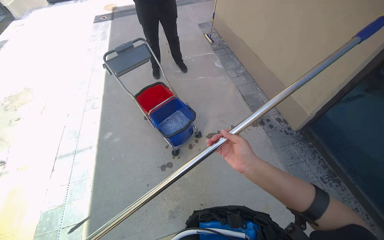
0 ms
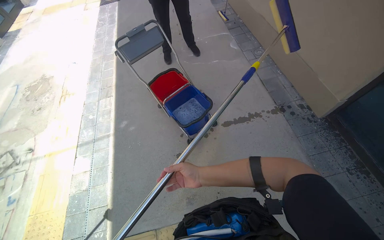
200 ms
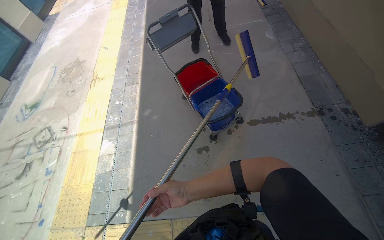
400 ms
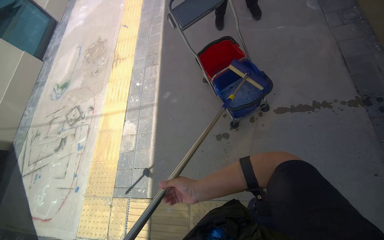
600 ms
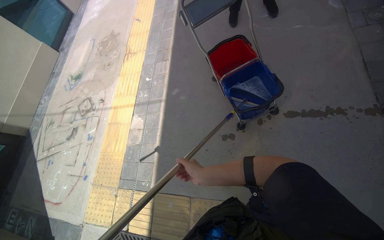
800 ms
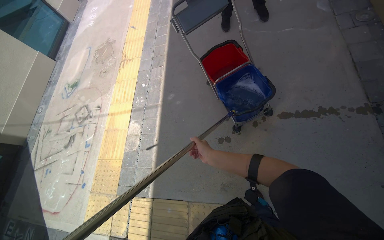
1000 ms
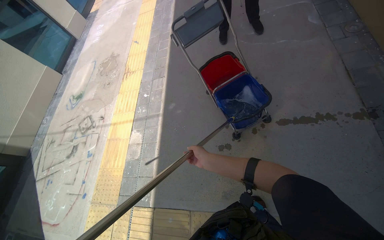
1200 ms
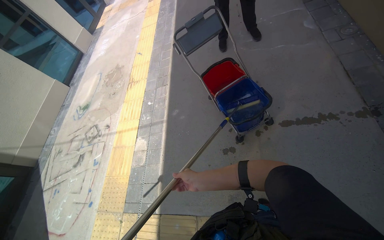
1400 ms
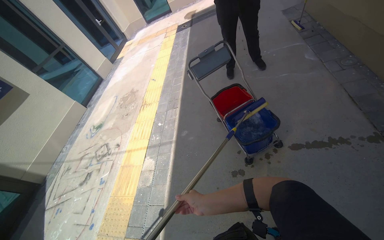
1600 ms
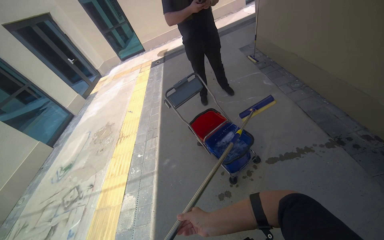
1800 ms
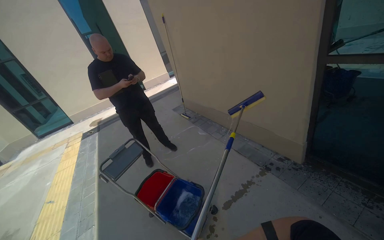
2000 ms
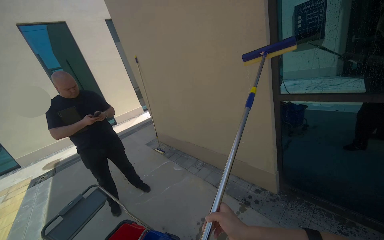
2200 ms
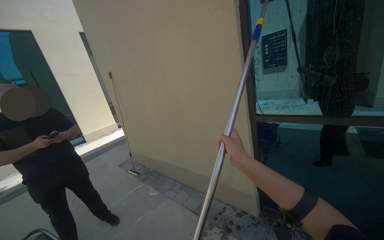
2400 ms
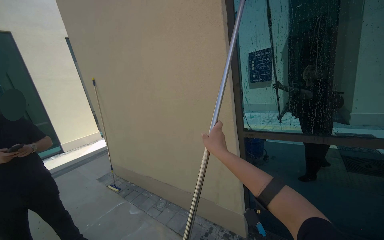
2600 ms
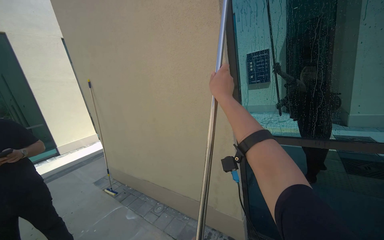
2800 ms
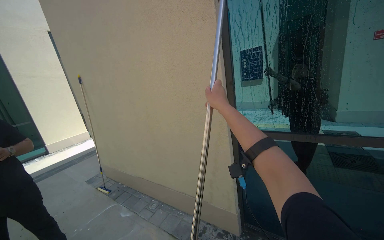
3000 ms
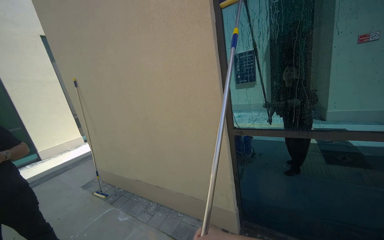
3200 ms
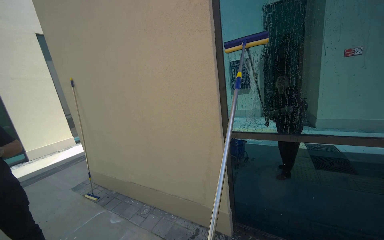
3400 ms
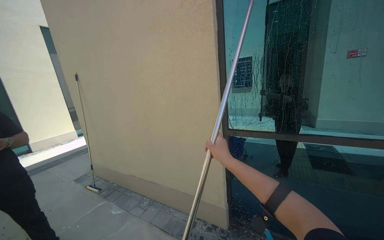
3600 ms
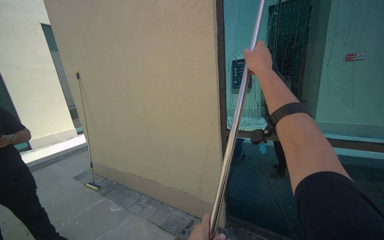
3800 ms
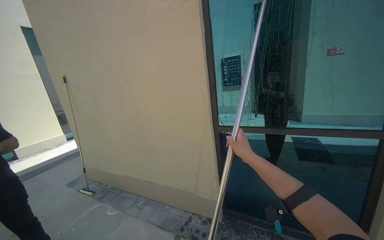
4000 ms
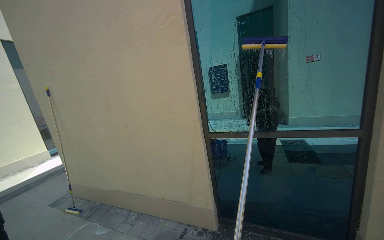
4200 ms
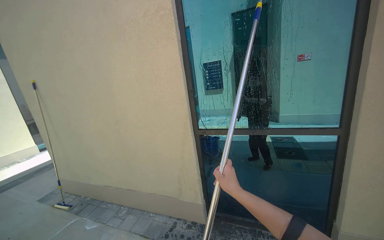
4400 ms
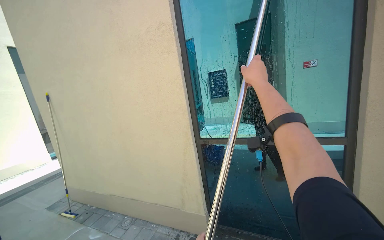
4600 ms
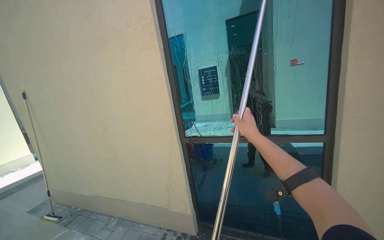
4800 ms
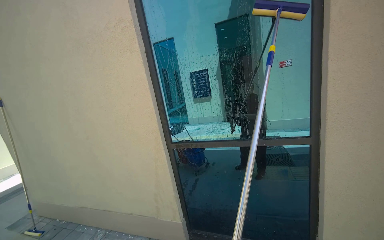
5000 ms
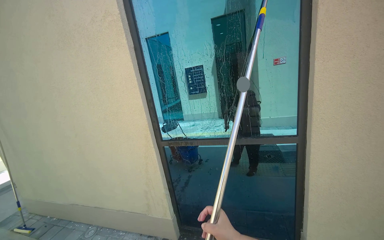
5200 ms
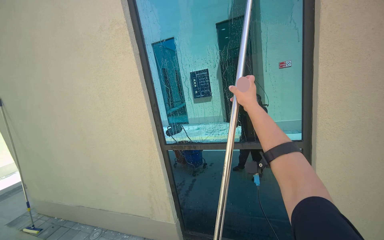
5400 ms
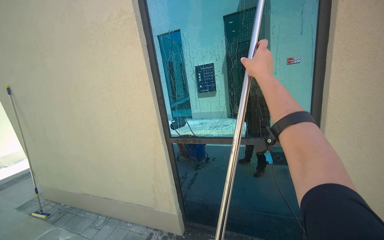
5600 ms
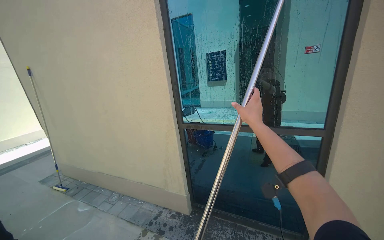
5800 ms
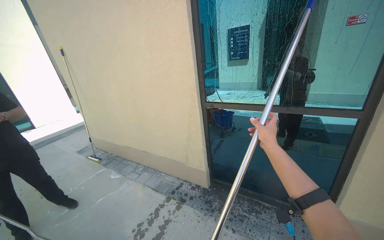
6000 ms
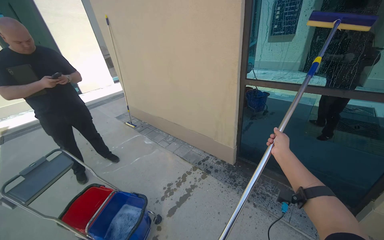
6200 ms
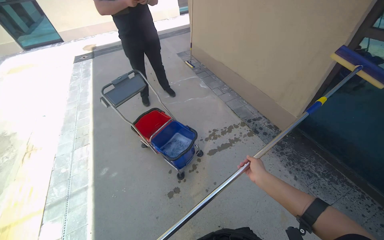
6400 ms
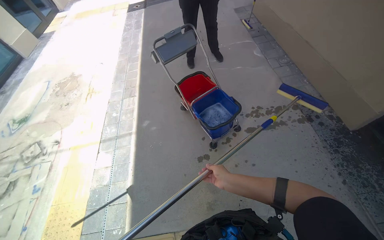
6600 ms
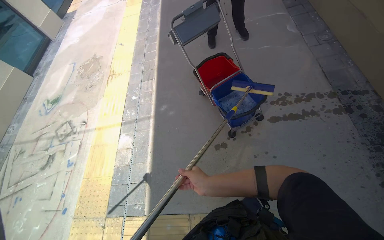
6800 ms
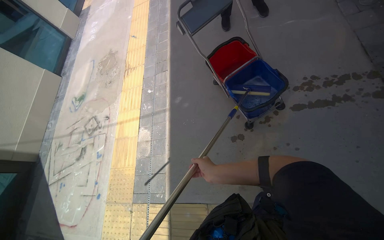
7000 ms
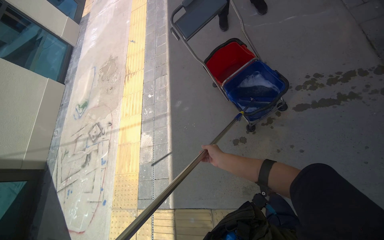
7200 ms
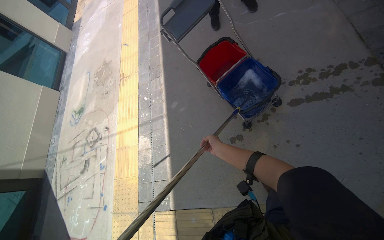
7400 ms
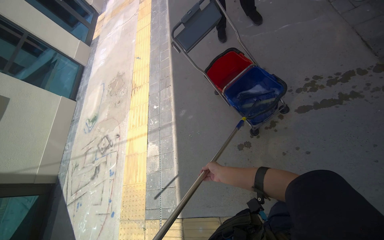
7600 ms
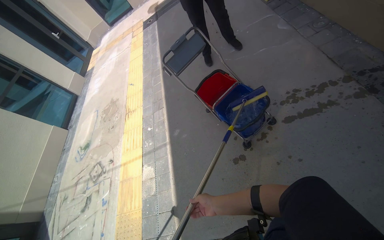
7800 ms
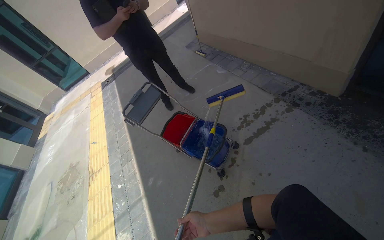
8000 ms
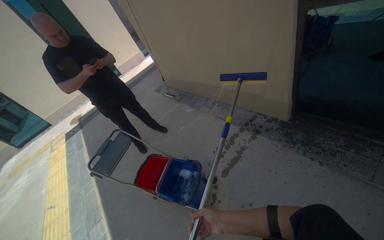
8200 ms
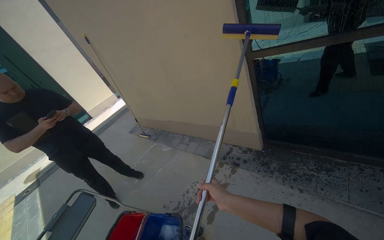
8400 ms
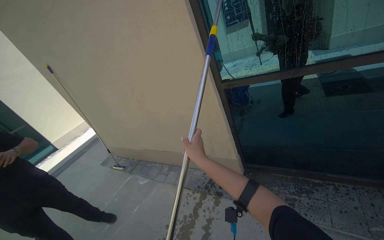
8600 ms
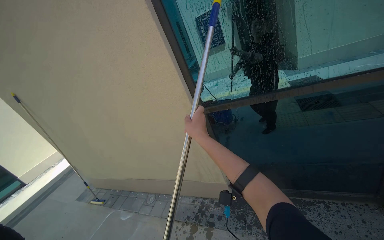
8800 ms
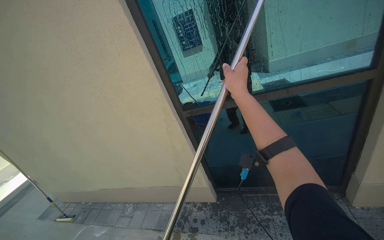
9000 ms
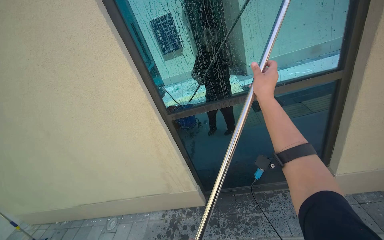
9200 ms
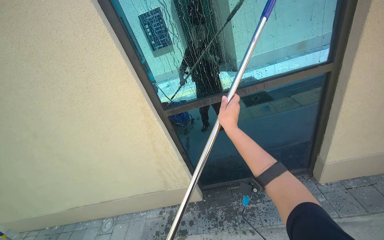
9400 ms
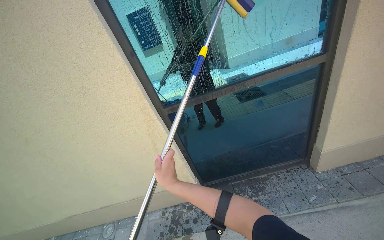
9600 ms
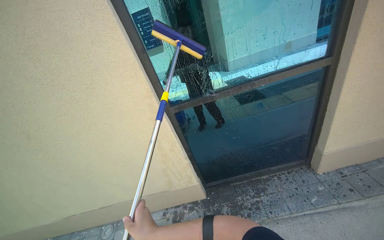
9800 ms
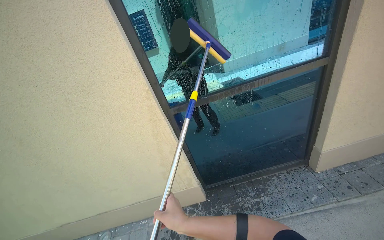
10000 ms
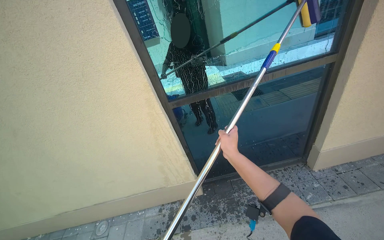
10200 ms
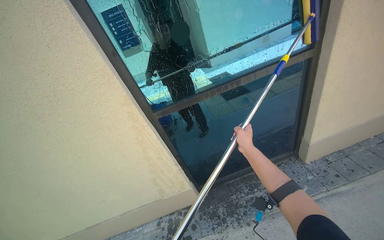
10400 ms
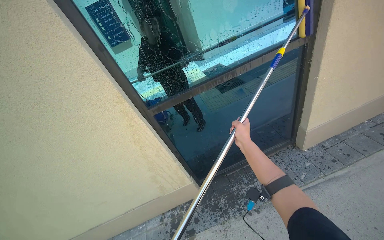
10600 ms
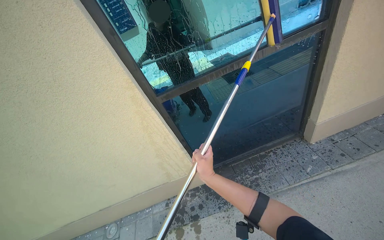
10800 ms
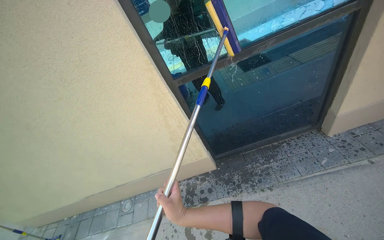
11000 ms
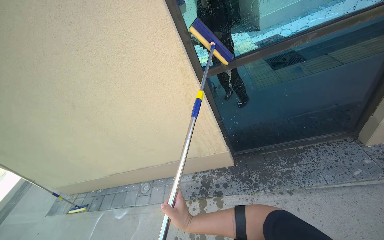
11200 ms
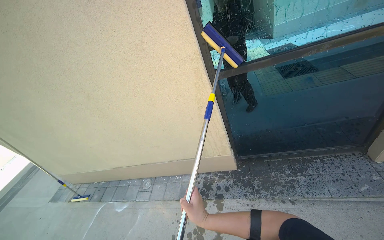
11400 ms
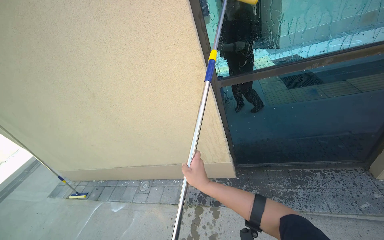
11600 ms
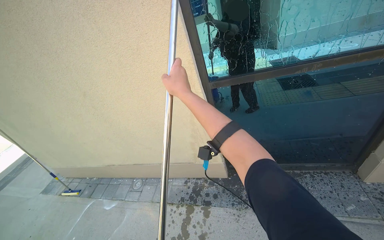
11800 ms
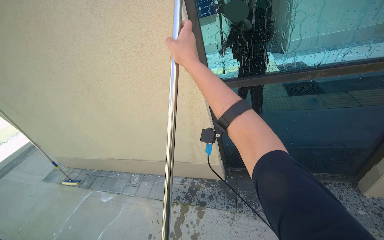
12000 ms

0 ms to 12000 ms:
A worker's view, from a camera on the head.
Job: cleaning windows.
The whole recording: Cleaning building windows. The worker scrubs the building windows with a long-handled squeegee, frequently dipping it into a bucket.
0 ms to 1600 ms: The camera is aimed some 25 degrees further to the left.
1600 ms to 3000 ms: The head turns to the right by approximately 55 degrees. The view tilts approximately 55 degrees upward.
4400 ms to 6000 ms: The right hand travels down the picture by some 30 cm.
6000 ms to 7600 ms: The camera is carried approximately 40 cm. The wearer looks some 65 degrees further to the left. The camera pitches downward, by some 50 degrees.
7600 ms to 9000 ms: The camera is carried approximately 60 cm. The head turns to the right by some 65 degrees. The camera pitches upward, by some 65 degrees.
9000 ms to 10400 ms: The head rotates about 20 degrees to the right. The right hand heads down the picture and farther from the camera, covering approximately 25 cm.
10400 ms to 12000 ms: The head turns to the left by some 25 degrees. The right hand travels to the left and nearer to the camera by some 50 cm.

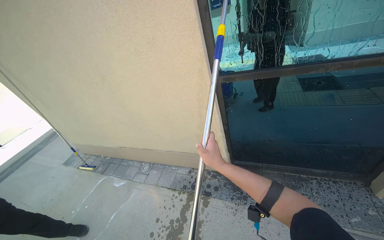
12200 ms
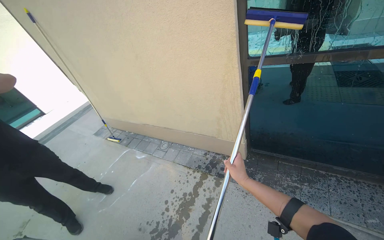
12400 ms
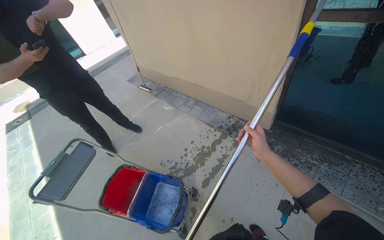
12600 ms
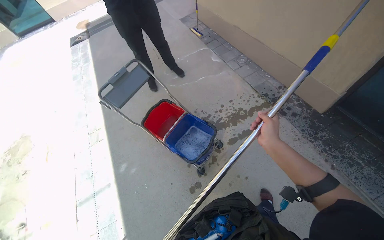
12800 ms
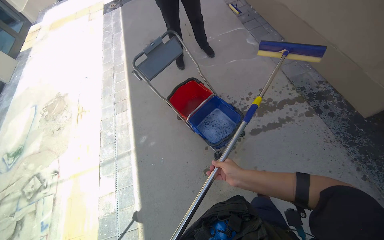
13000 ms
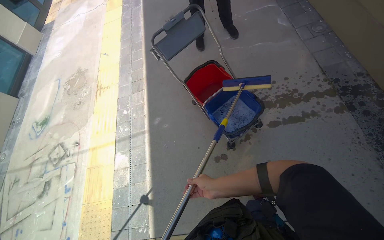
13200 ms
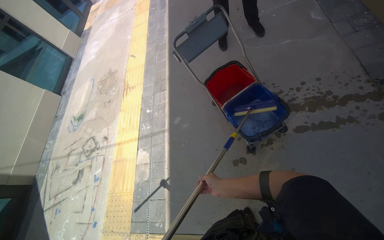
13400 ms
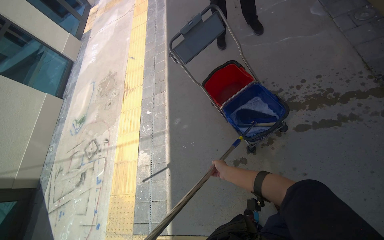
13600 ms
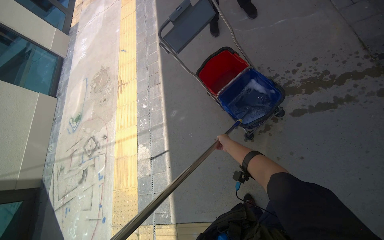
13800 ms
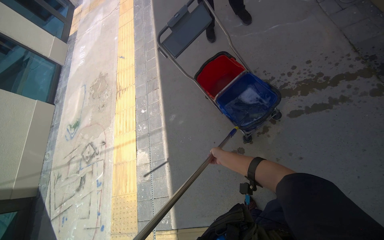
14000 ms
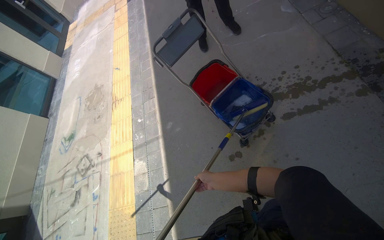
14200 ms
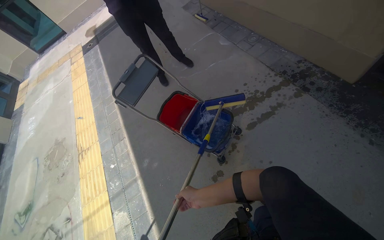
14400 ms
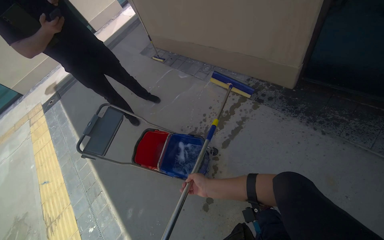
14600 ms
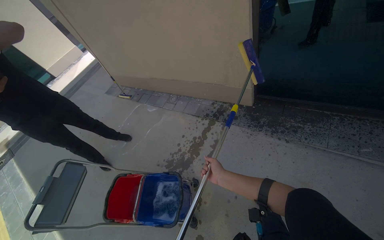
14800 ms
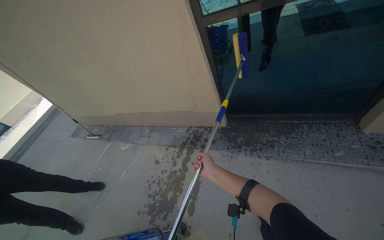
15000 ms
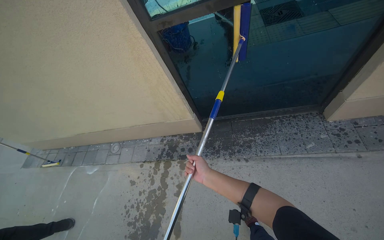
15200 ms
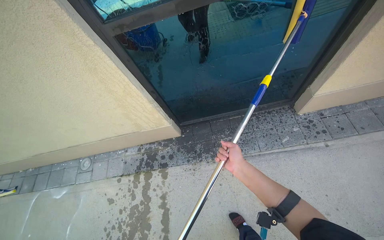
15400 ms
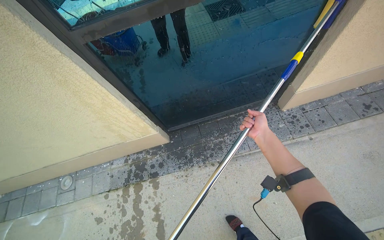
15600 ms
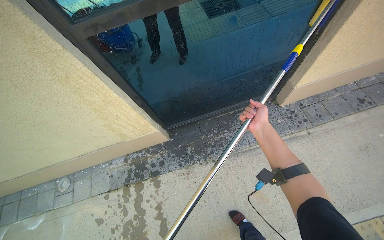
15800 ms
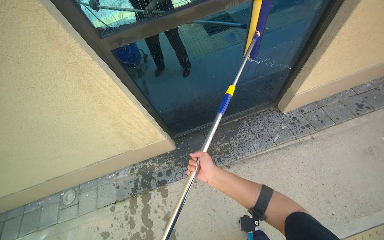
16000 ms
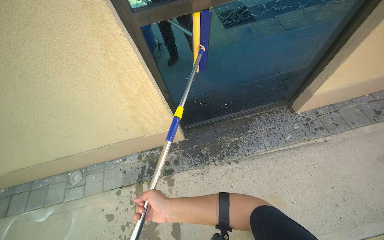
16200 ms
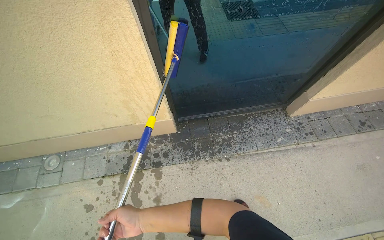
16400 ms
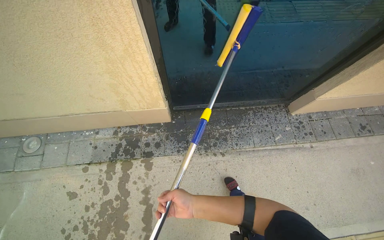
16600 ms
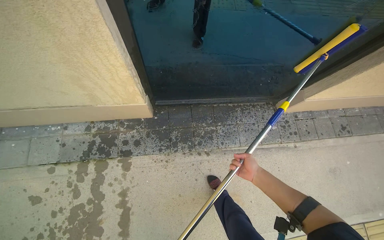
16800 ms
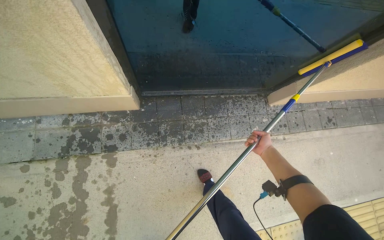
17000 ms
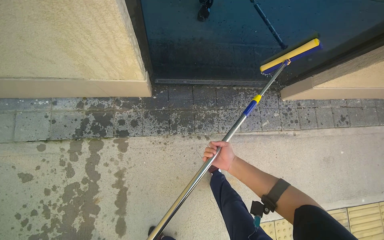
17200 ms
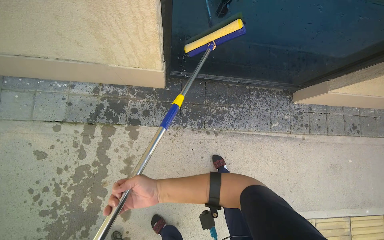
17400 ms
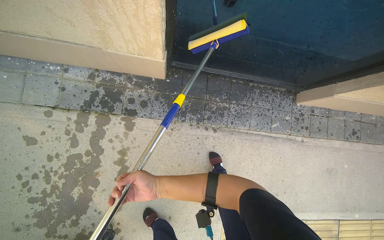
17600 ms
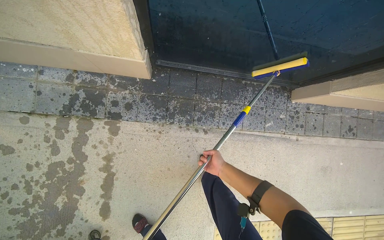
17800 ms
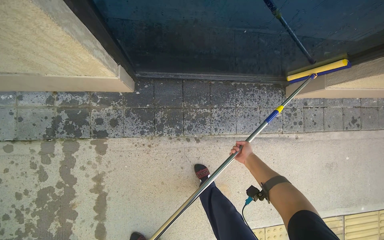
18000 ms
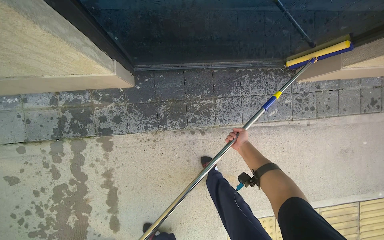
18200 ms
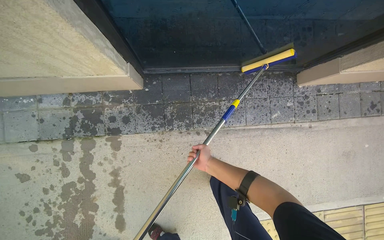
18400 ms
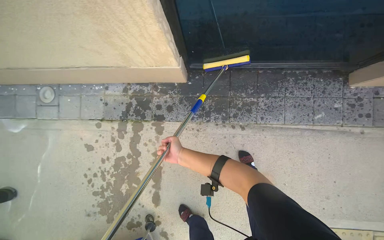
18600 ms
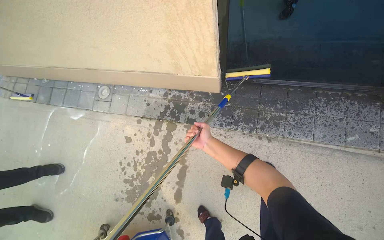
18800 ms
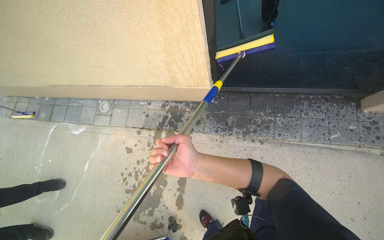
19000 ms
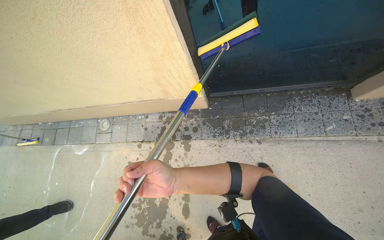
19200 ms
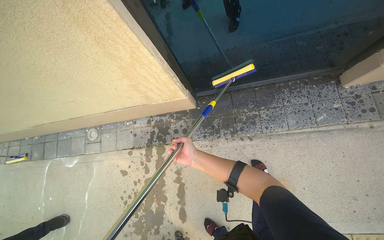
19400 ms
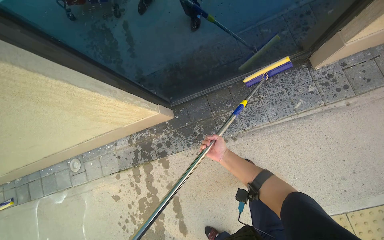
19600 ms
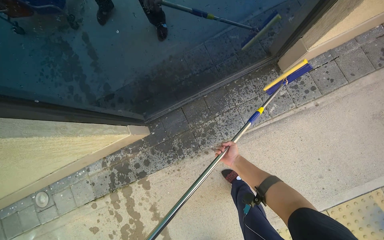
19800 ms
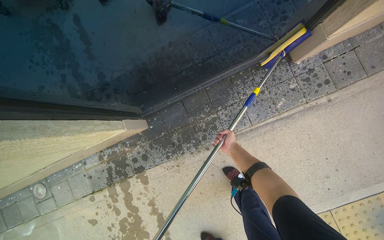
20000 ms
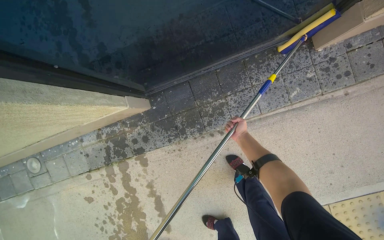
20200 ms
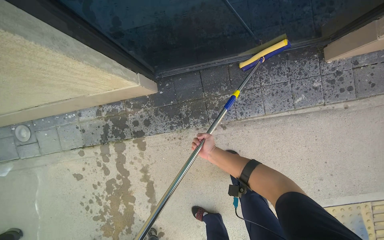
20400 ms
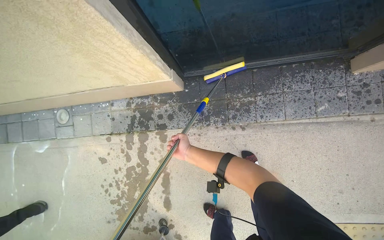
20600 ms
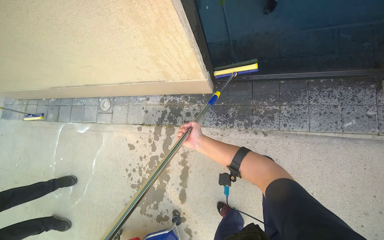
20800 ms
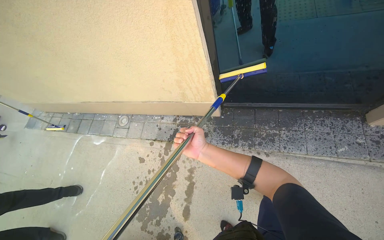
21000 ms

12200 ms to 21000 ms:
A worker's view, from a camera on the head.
Job: cleaning windows.
The whole recording: Cleaning building windows. The worker scrubs the building windows with a long-handled squeegee, frequently dipping it into a bucket.
12200 ms to 13600 ms: The camera travels roughly 50 cm. The head turns to the left by about 65 degrees. The camera pitches downward, by roughly 45 degrees.
13600 ms to 15200 ms: The wearer moves approximately 70 cm. The head rotates roughly 80 degrees to the right. The camera pitches upward, by some 35 degrees.
15200 ms to 16600 ms: The wearer moves some 40 cm. The view swings about 20 degrees to the right.
16600 ms to 18000 ms: The wearer looks about 20 degrees further downward.
18000 ms to 19600 ms: The view pans to the left by about 20 degrees.
19600 ms to 21000 ms: The scene turns roughly 25 degrees clockwise in the picture.
